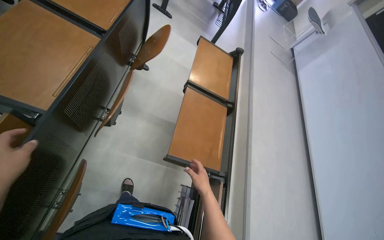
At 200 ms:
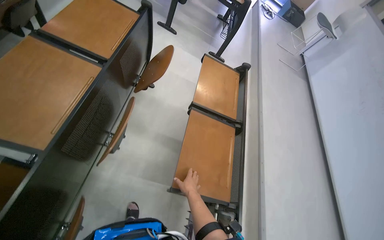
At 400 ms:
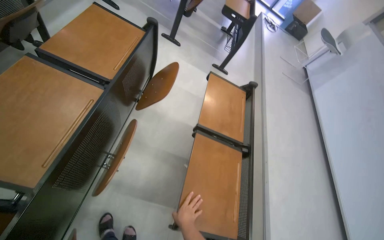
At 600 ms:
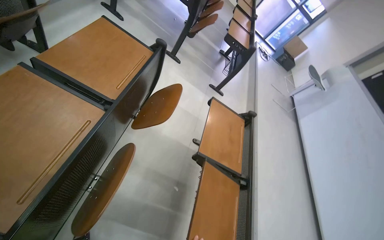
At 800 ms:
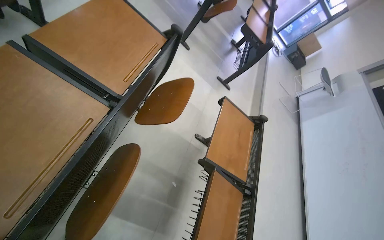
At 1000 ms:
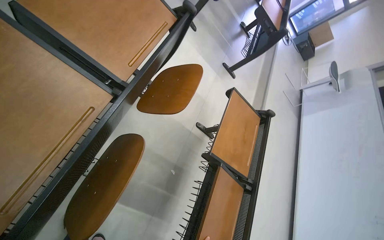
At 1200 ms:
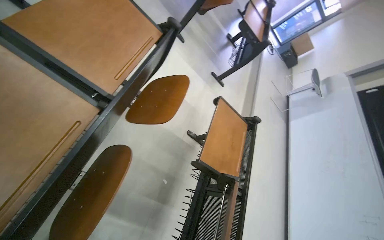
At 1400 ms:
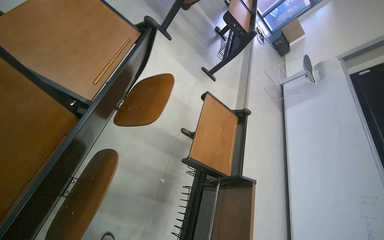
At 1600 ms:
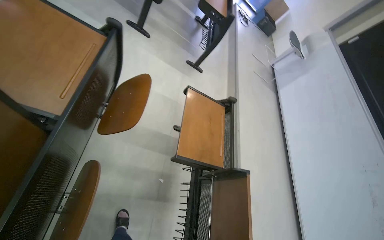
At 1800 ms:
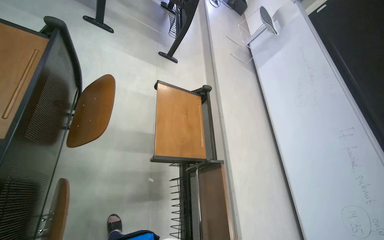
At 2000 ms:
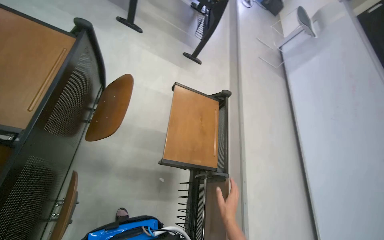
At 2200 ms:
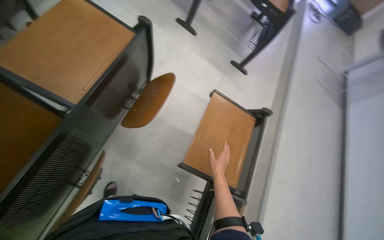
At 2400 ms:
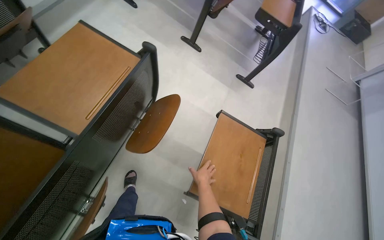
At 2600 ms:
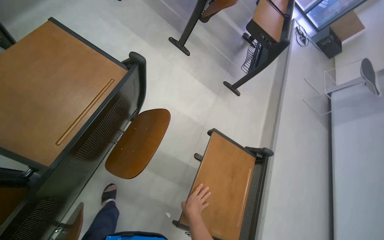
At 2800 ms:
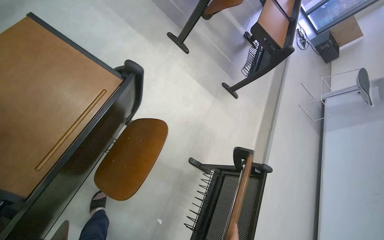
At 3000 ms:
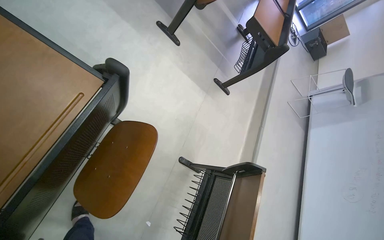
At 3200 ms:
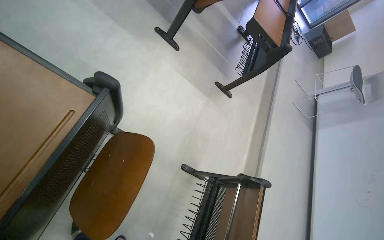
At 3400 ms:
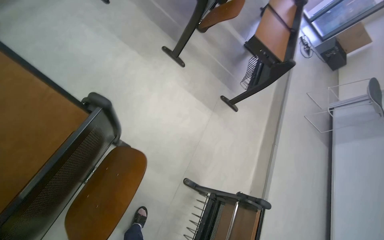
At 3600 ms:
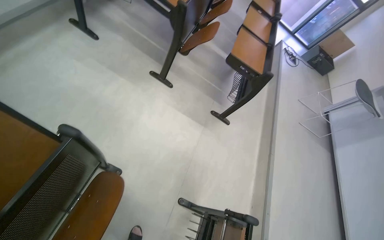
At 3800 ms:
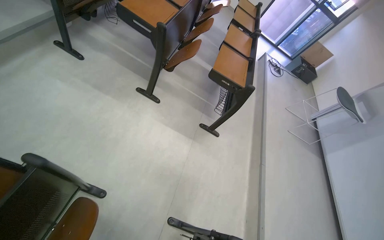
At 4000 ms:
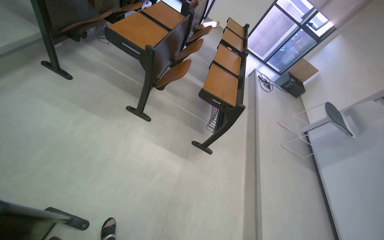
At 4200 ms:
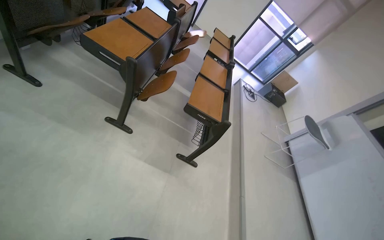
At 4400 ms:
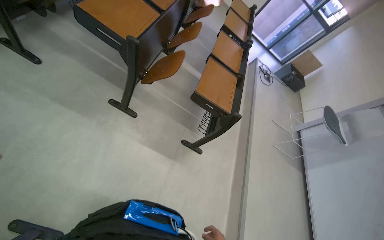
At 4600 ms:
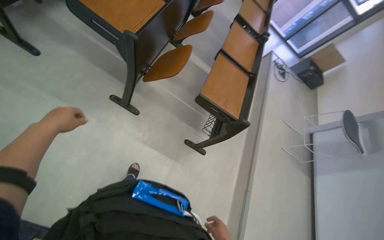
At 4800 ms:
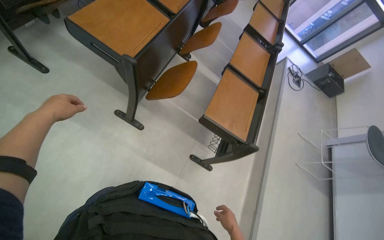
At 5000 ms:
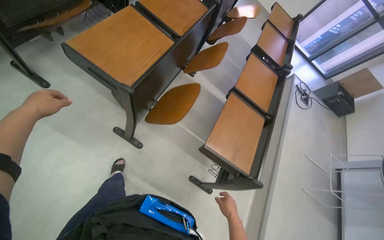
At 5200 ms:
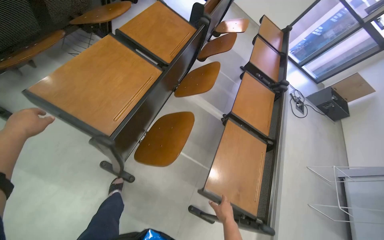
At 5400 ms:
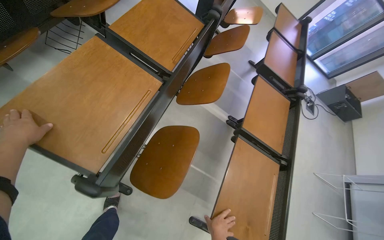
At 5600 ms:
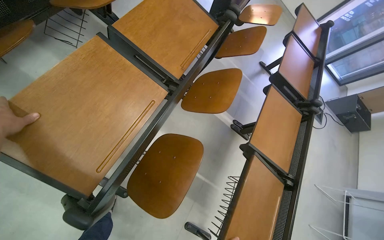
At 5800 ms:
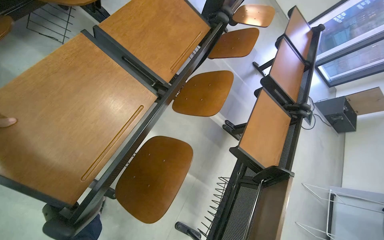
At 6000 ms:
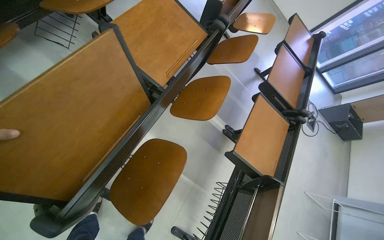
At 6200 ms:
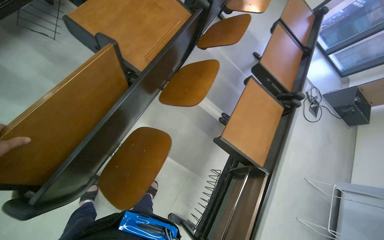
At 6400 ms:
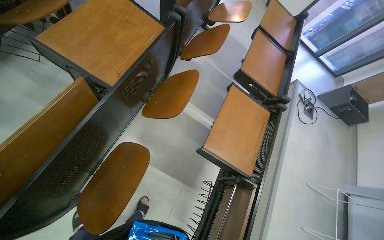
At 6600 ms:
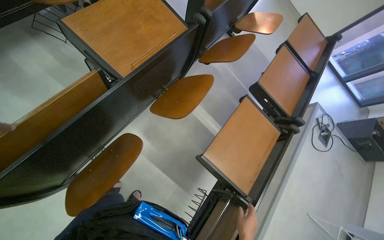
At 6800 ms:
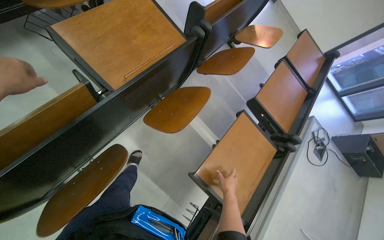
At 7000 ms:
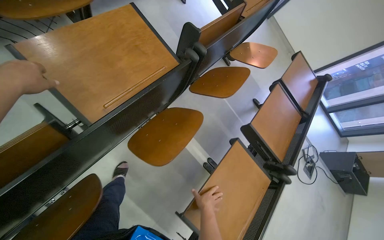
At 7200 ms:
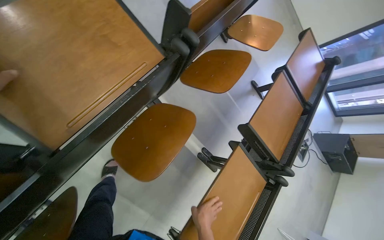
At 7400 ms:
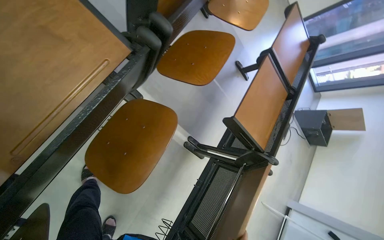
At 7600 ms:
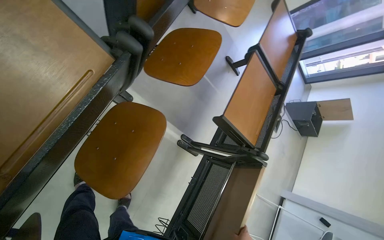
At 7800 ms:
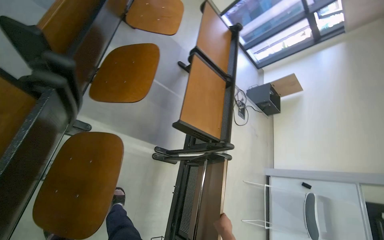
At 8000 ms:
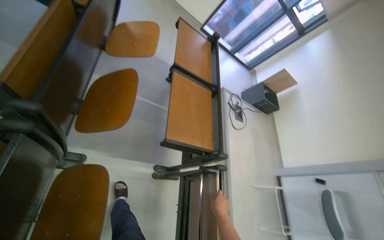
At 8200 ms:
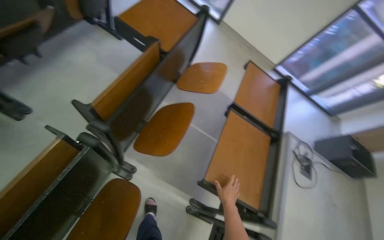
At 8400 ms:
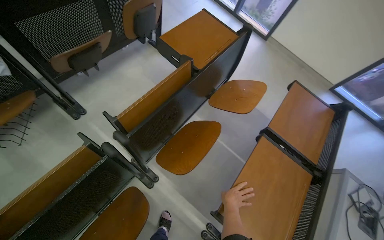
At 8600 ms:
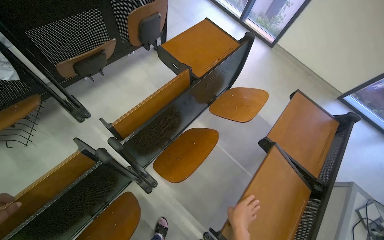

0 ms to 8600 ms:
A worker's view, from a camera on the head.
Job: organizing items.
The whole recording: Organizing papers on desk. The worker organizes papers and a folder on a desk in the lecture hall.
0 ms to 1400 ms: The head travels approximately 50 cm.
1400 ms to 2800 ms: The wearer moves roughly 40 cm.
2800 ms to 4400 ms: The head travels approximately 70 cm. The view tilts about 15 degrees upward.
4400 ms to 5800 ms: The head travels about 1 m.
5800 ms to 7200 ms: The wearer moves some 50 cm.
7200 ms to 8600 ms: The camera travels some 50 cm. The camera is aimed approximately 25 degrees further to the left.

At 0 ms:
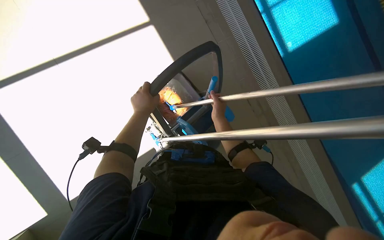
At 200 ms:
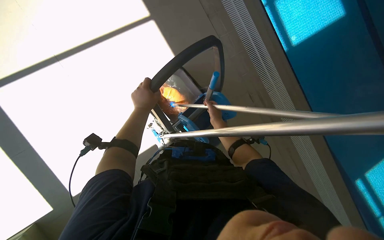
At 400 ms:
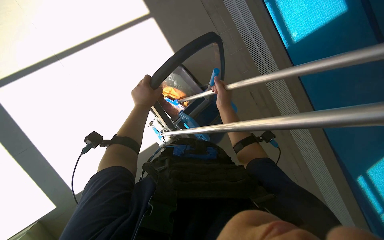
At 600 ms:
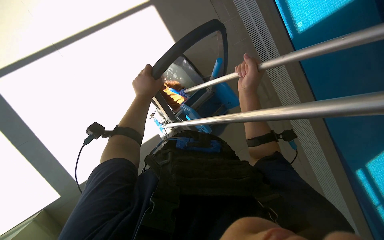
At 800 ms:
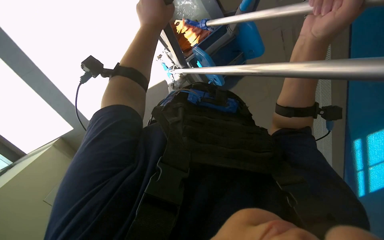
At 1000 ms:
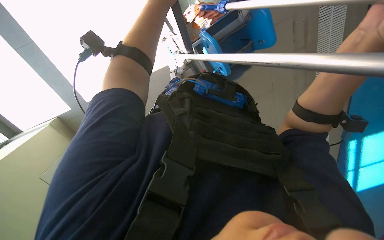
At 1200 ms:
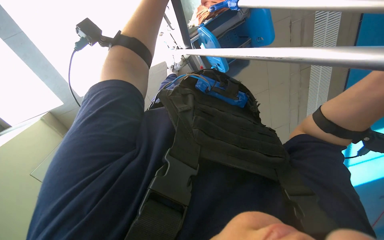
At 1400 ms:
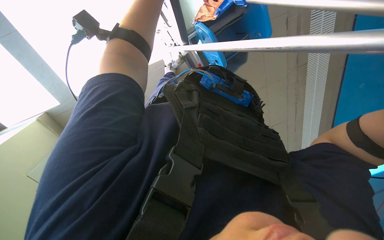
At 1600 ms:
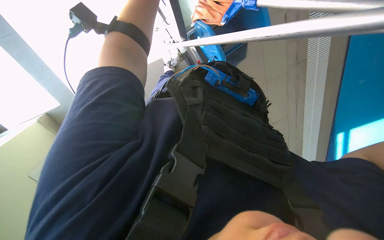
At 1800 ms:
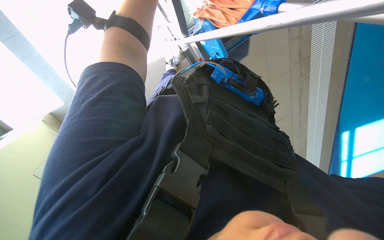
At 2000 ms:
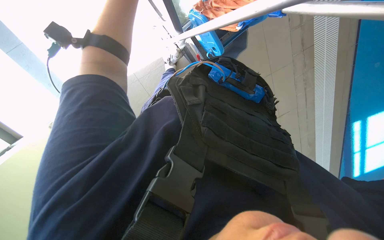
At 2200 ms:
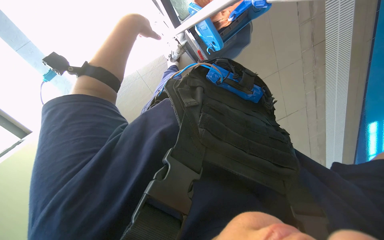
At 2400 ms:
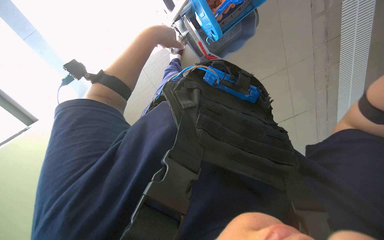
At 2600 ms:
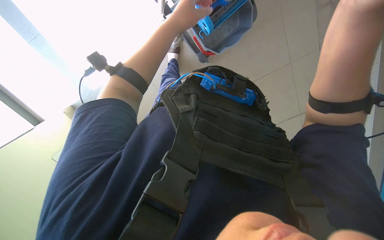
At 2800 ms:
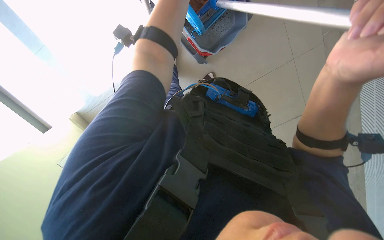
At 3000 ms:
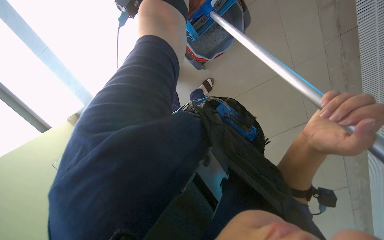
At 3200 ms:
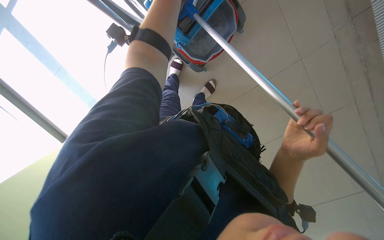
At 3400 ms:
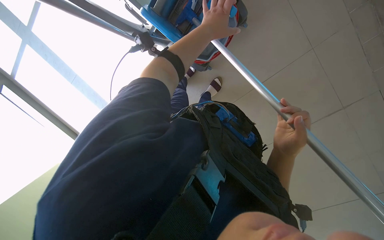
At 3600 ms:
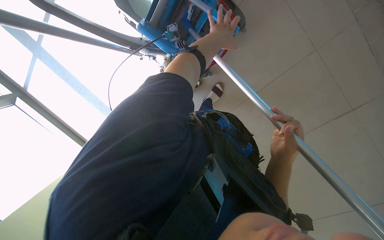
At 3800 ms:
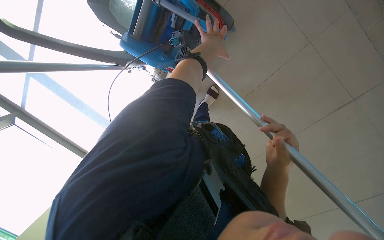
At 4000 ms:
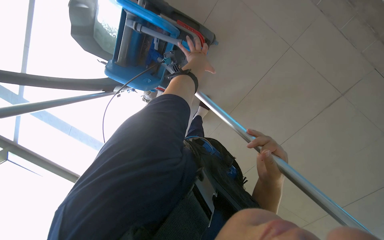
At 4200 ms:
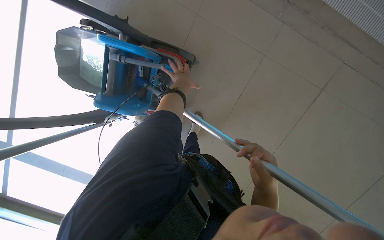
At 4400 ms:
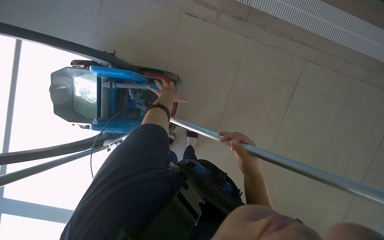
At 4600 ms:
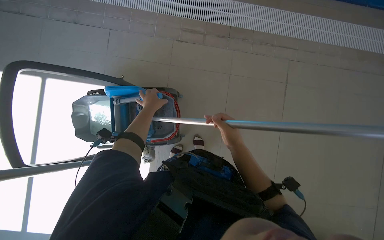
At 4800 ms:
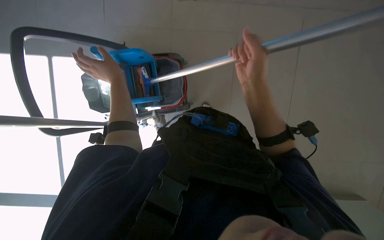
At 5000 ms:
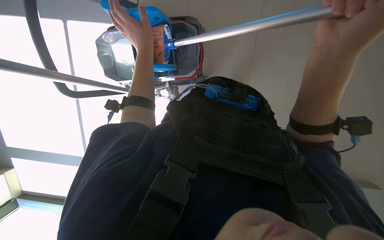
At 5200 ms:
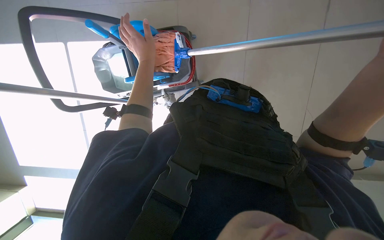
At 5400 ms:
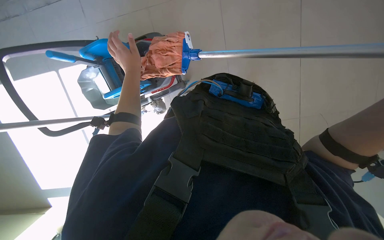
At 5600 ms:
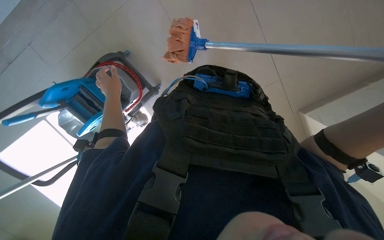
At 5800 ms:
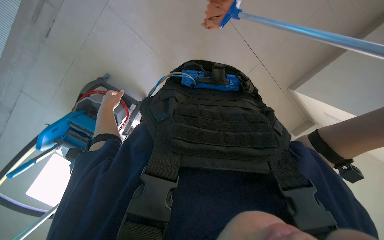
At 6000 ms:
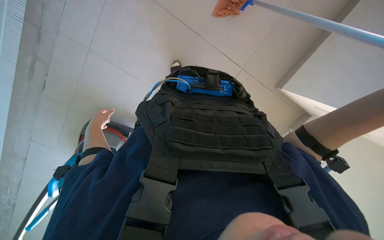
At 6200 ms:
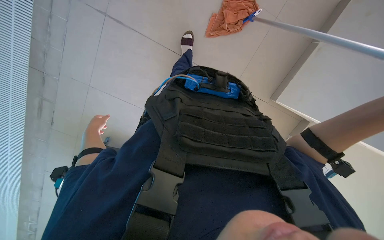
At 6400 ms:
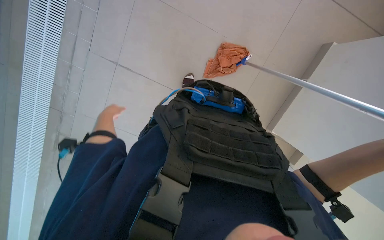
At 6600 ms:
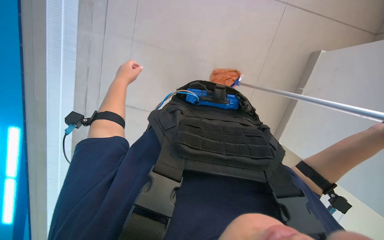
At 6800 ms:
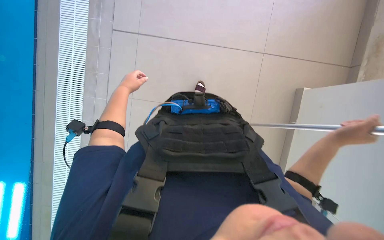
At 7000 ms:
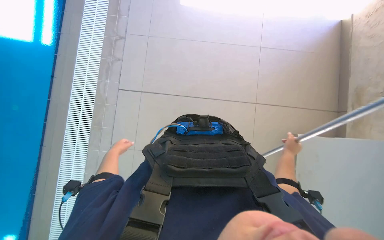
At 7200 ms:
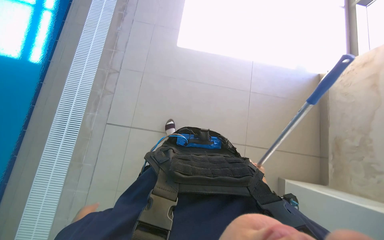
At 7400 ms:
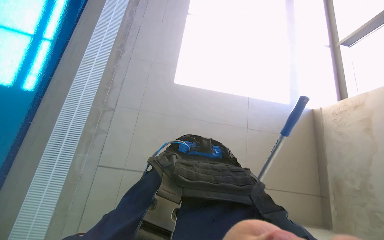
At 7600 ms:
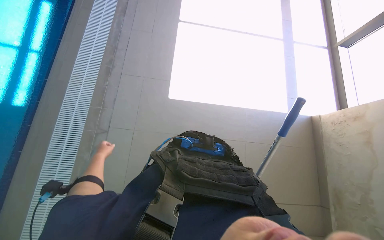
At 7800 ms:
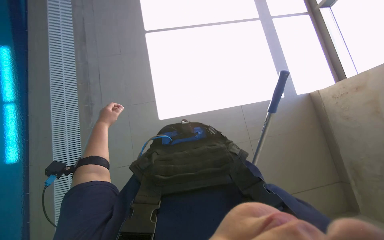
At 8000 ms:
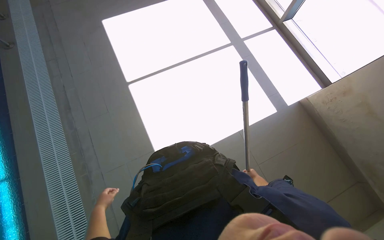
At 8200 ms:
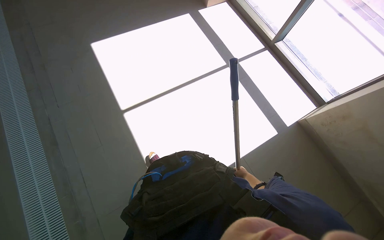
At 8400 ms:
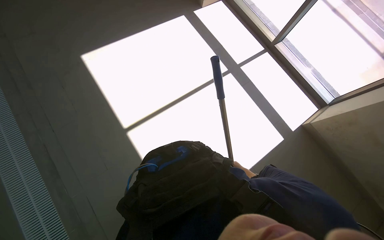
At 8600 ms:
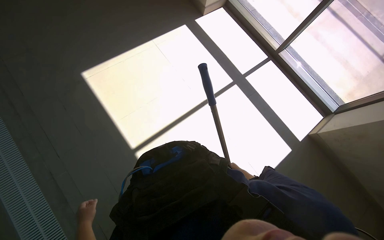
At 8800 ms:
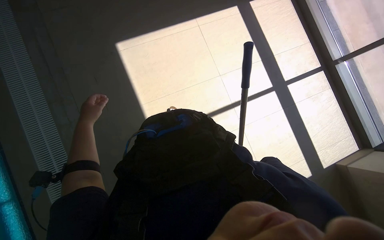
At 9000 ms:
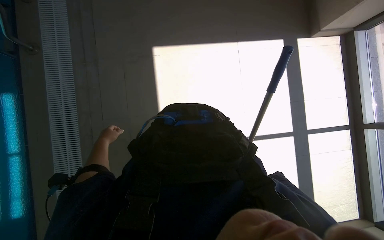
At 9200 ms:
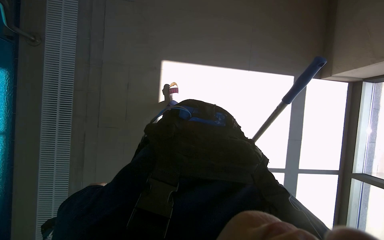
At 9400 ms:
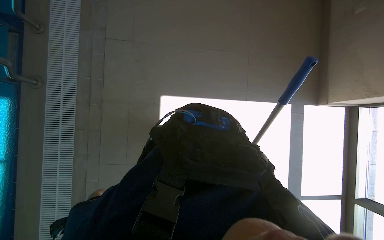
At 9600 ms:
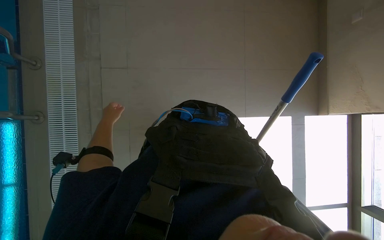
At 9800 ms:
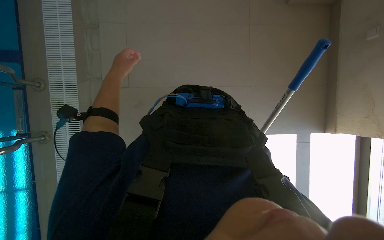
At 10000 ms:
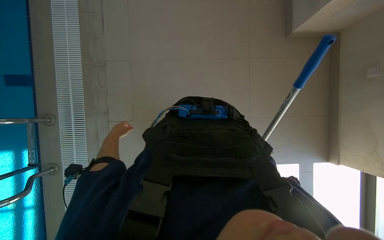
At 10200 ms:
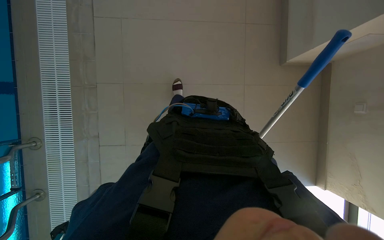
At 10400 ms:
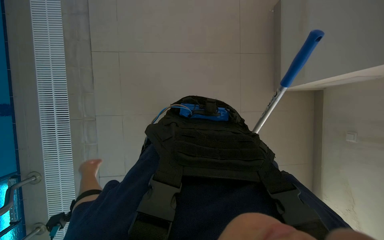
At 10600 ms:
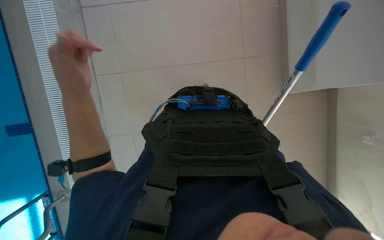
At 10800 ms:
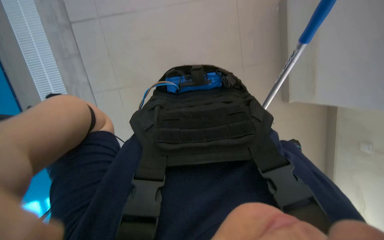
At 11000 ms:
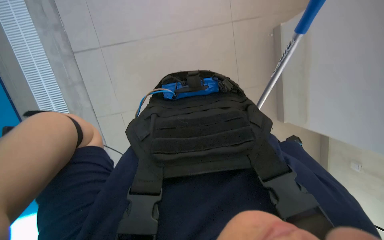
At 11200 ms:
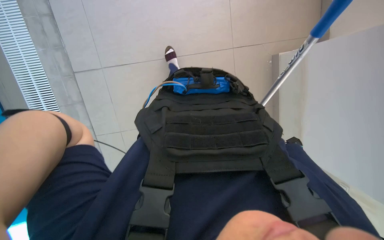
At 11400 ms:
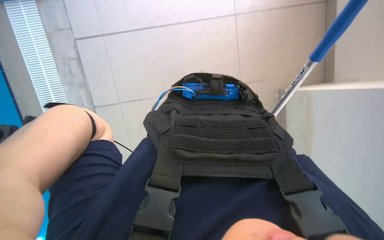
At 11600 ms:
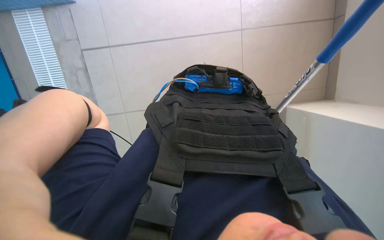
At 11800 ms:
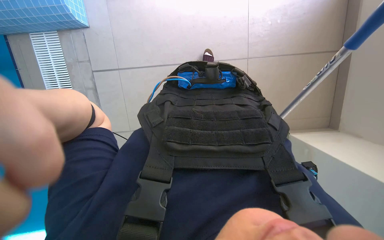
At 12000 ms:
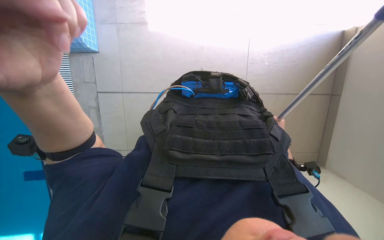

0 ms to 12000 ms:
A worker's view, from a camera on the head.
Job: mopping floor.
The whole recording: Mopping pool deck floor. The worker mops the tiled floor around the pool with a long-handled mop.
0 ms to 1600 ms: The camera pitches downward, by roughly 30 degrees.
1600 ms to 3000 ms: The wearer looks some 15 degrees further upward.
3000 ms to 4400 ms: The wearer looks some 25 degrees further upward. The scene rotates counterclockwise by about 25 degrees.
6000 ms to 7600 ms: The view tilts roughly 45 degrees upward.
